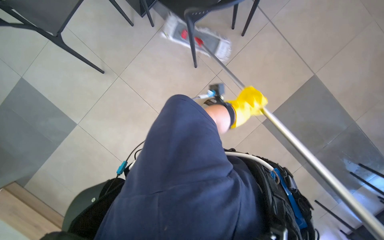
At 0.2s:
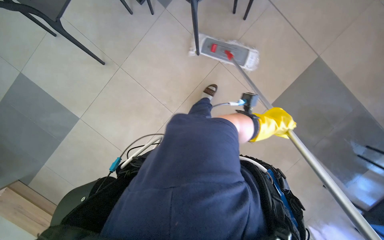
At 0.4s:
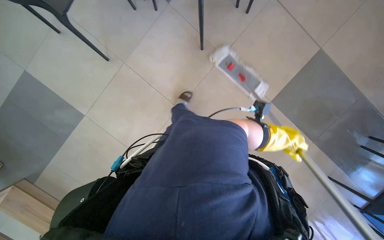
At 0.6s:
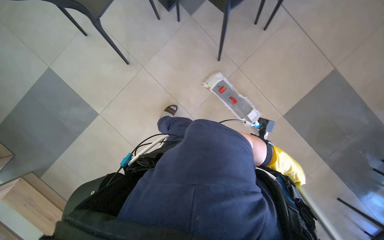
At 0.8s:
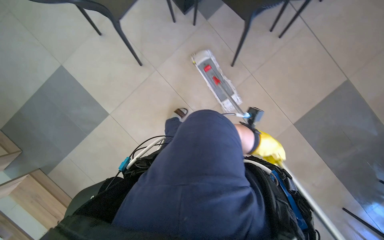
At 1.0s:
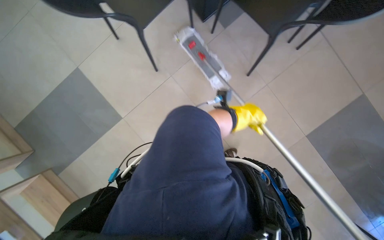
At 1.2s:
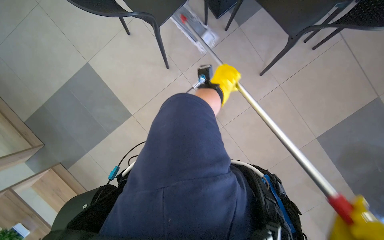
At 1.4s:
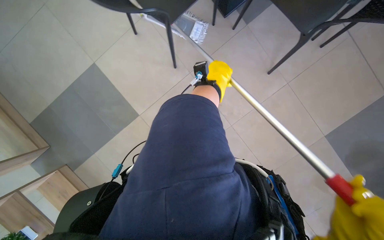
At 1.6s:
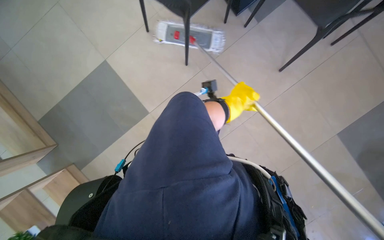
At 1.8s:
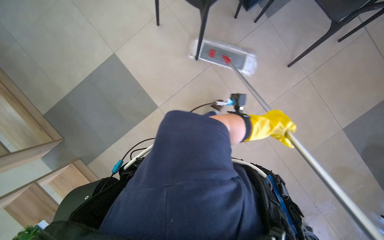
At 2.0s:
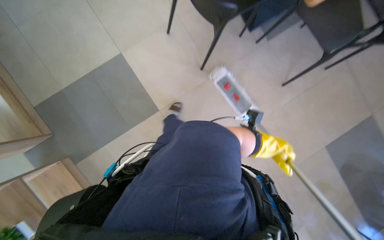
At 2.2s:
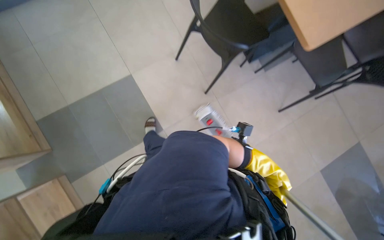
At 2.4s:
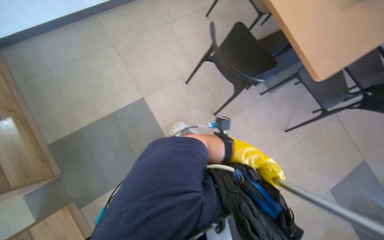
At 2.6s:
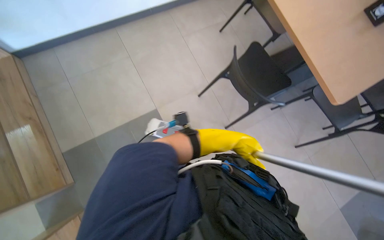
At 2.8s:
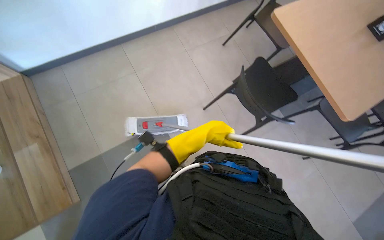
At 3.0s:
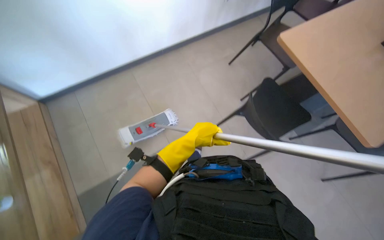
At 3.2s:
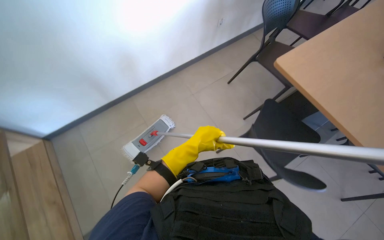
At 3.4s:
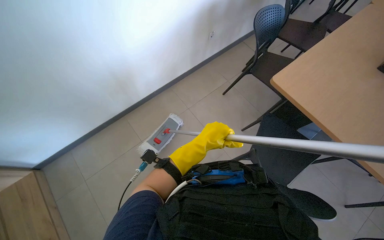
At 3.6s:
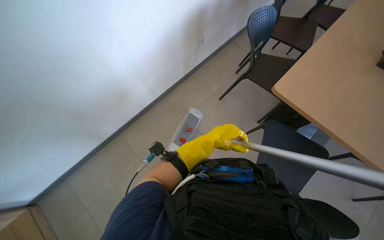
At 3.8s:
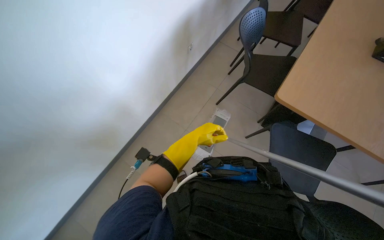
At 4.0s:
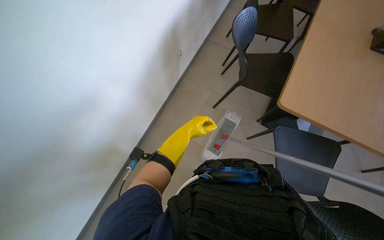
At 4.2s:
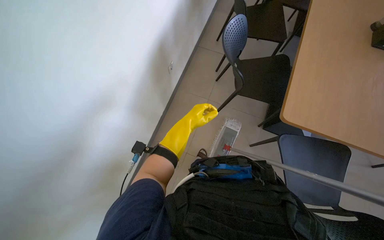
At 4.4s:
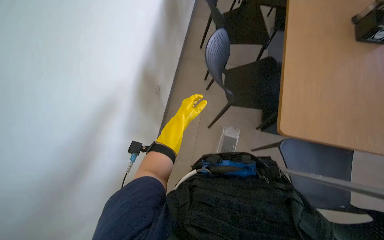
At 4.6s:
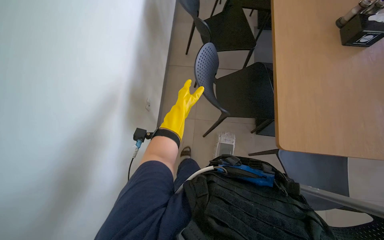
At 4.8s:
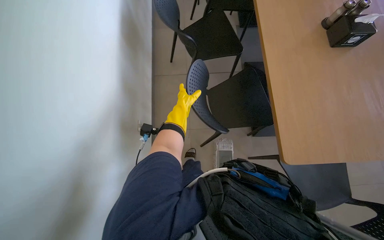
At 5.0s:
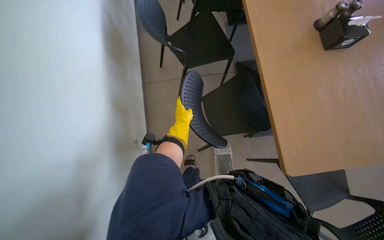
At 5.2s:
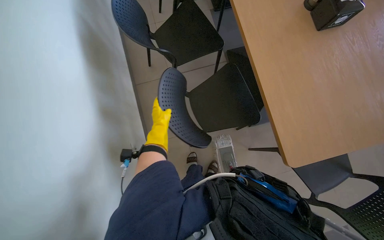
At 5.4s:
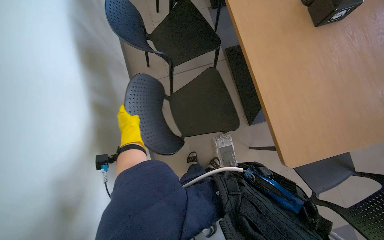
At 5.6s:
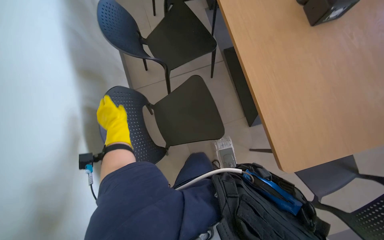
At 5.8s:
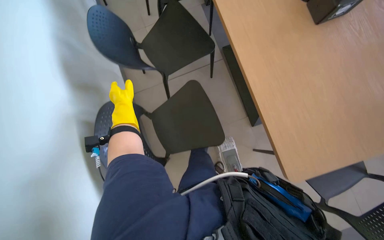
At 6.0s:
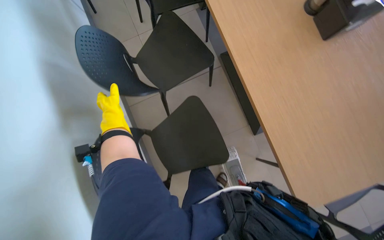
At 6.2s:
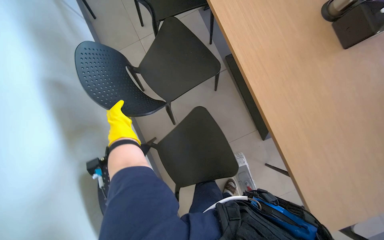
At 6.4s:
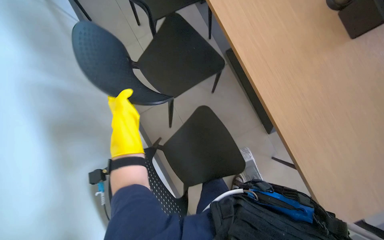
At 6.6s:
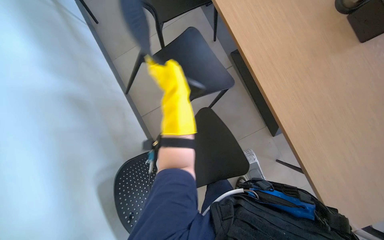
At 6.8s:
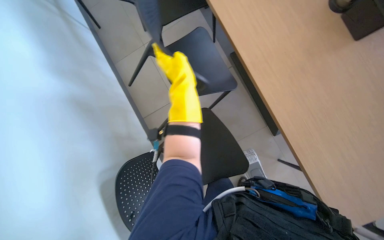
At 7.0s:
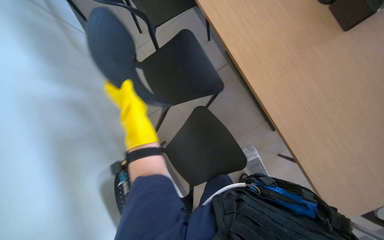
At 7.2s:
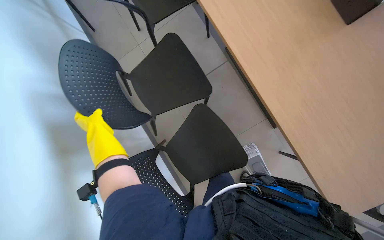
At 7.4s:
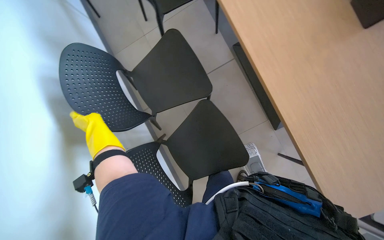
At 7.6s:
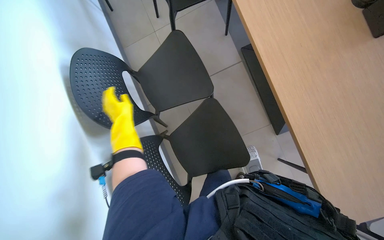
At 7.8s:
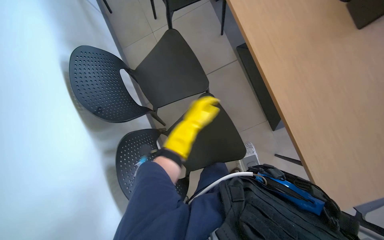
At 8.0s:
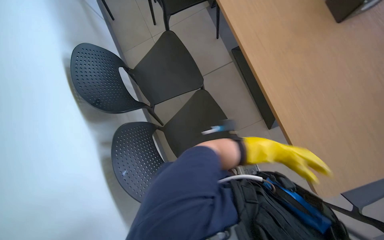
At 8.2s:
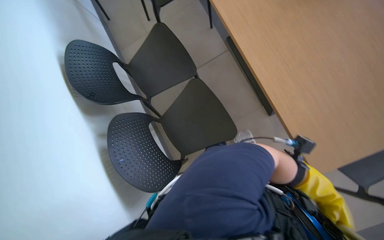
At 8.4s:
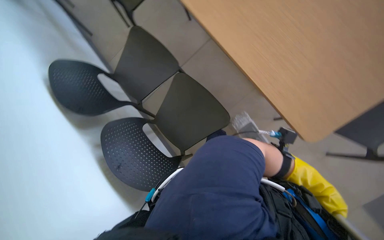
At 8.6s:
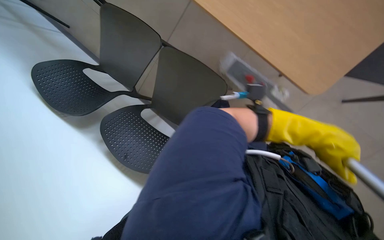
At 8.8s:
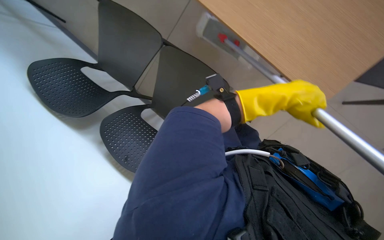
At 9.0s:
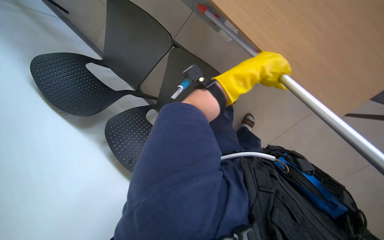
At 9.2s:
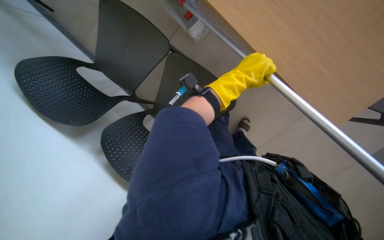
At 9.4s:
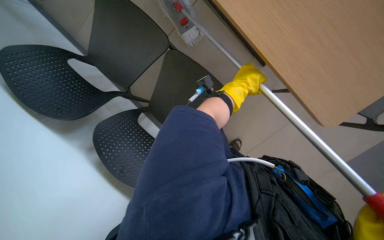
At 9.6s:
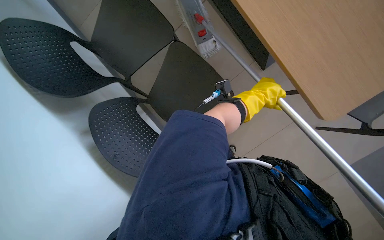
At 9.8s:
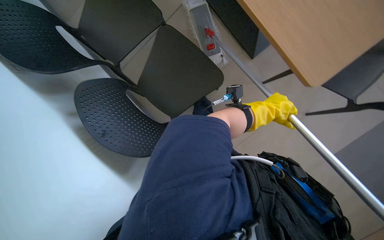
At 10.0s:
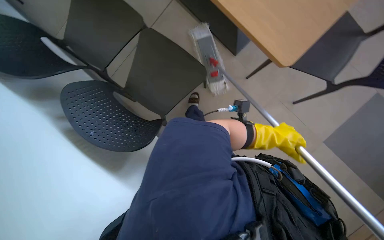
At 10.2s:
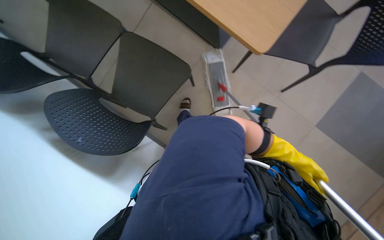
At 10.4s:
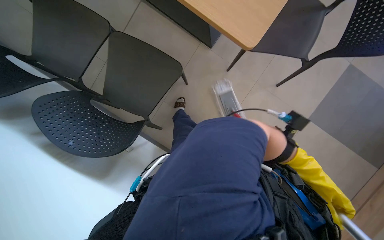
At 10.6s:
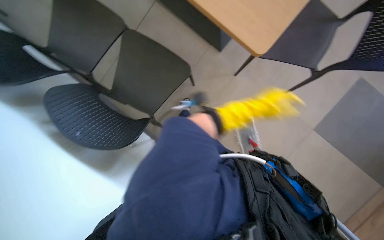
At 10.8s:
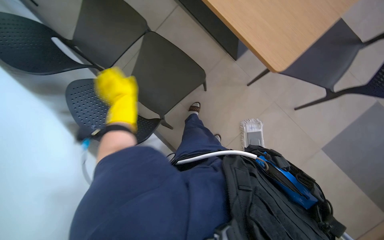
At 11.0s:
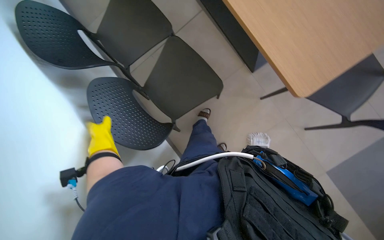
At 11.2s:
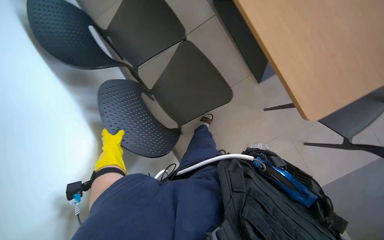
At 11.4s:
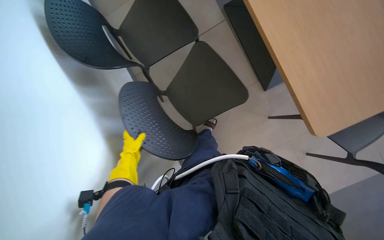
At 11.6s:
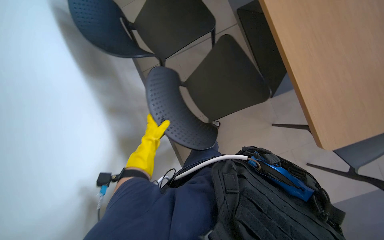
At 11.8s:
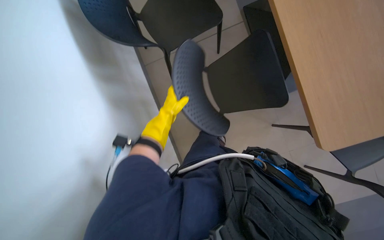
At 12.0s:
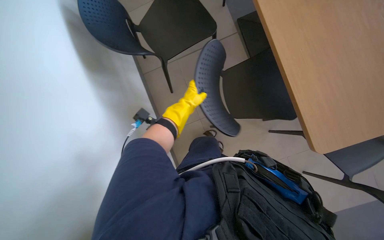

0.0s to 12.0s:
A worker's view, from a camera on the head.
Job: mopping floor.
The whole recording: Mopping cafeteria floor. The worker mops the cafeteria floor, moving chairs to clear the area.
0.0s to 1.6s: The camera travels to the left, roughly 60 cm.
1.6s to 3.0s: The camera travels some 70 cm. The view tilts roughly 25 degrees upward.
3.0s to 4.4s: The camera pitches upward, by approximately 15 degrees. The left hand goes approximately 25 cm up the picture.
4.4s to 6.0s: The camera is carried roughly 40 cm. Everything in view rotates roughly 30 degrees counterclockwise.
6.0s to 7.6s: The left hand moves nearer to the camera, approximately 15 cm, and reaches roughly 20 cm to the right, then returns.
7.6s to 9.0s: The left hand moves to the right, about 50 cm.
9.0s to 10.4s: The left hand shifts about 50 cm down the picture and to the right.
10.4s to 12.0s: The scene turns approximately 40 degrees clockwise in the picture.

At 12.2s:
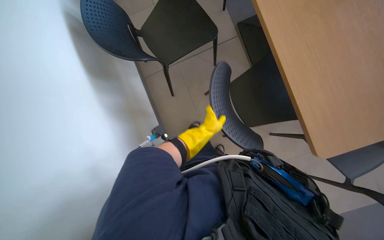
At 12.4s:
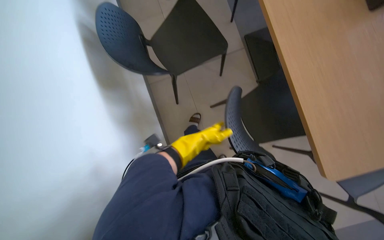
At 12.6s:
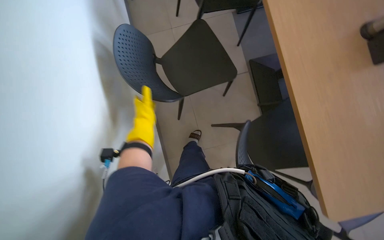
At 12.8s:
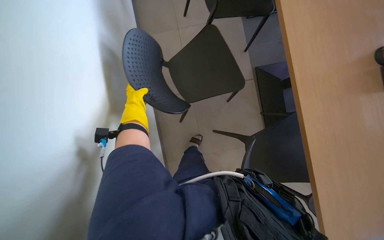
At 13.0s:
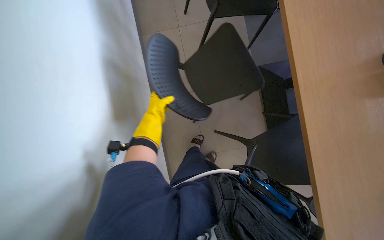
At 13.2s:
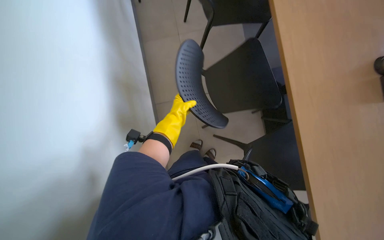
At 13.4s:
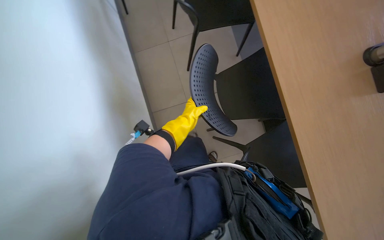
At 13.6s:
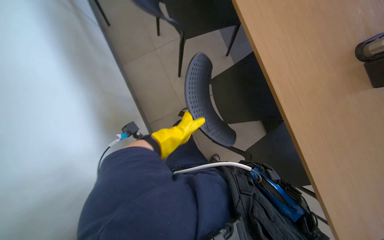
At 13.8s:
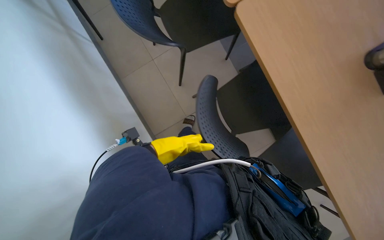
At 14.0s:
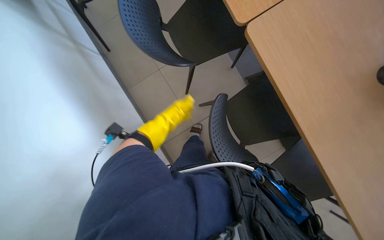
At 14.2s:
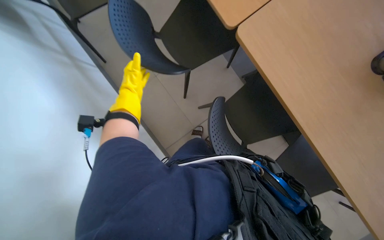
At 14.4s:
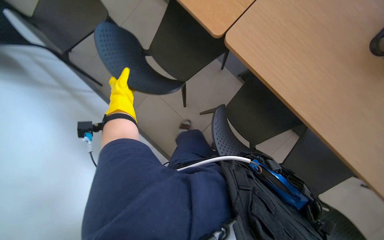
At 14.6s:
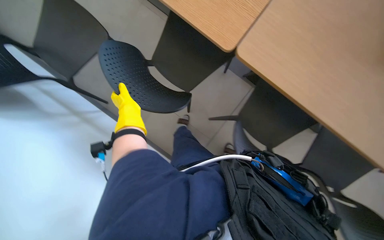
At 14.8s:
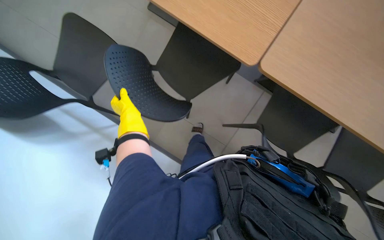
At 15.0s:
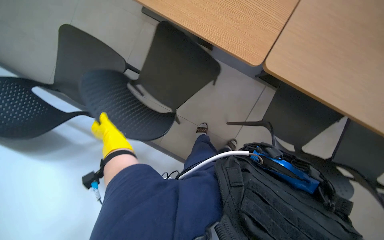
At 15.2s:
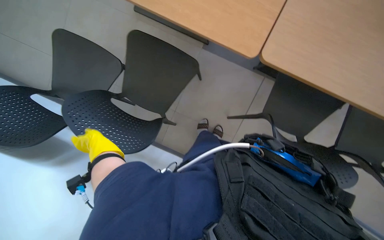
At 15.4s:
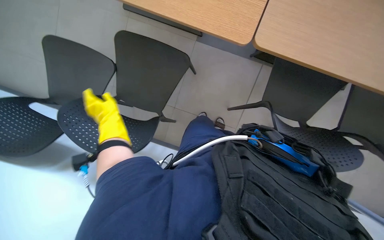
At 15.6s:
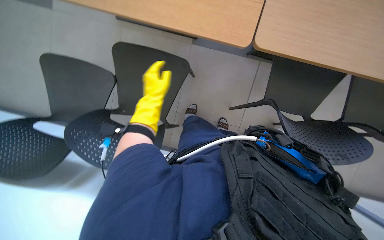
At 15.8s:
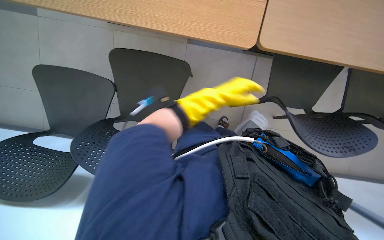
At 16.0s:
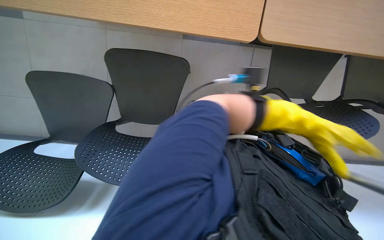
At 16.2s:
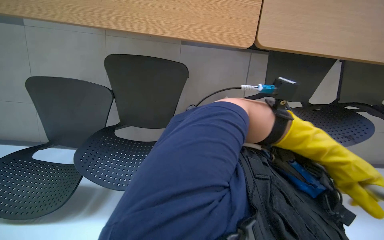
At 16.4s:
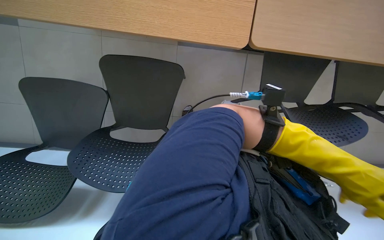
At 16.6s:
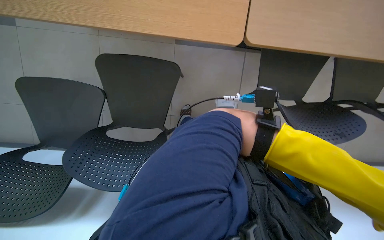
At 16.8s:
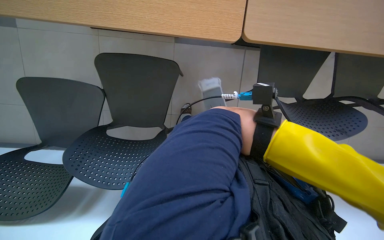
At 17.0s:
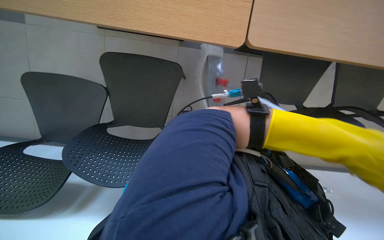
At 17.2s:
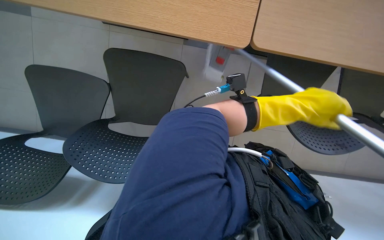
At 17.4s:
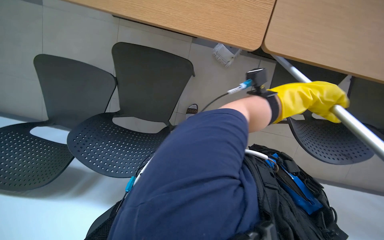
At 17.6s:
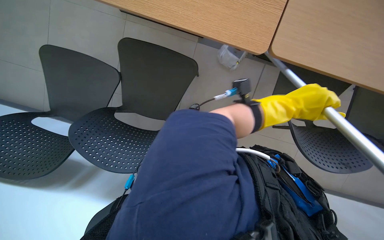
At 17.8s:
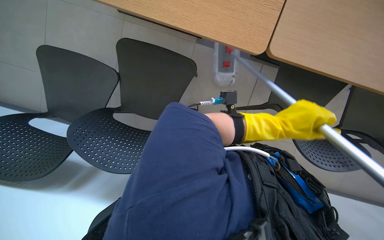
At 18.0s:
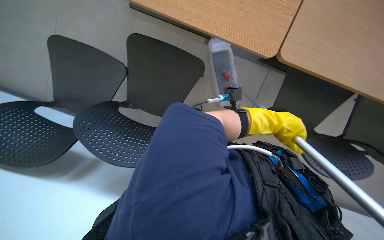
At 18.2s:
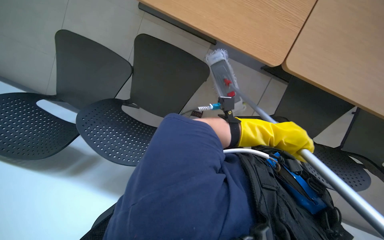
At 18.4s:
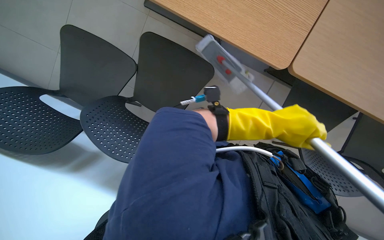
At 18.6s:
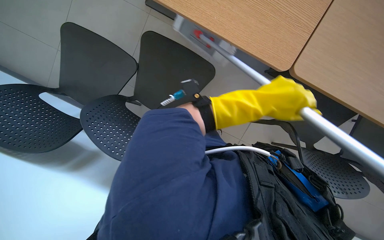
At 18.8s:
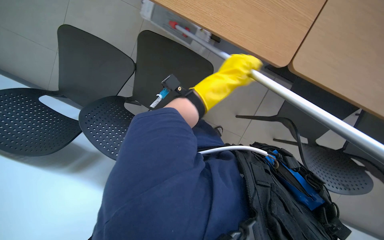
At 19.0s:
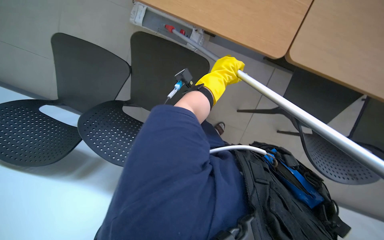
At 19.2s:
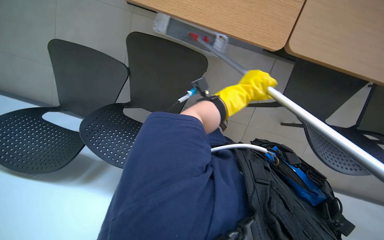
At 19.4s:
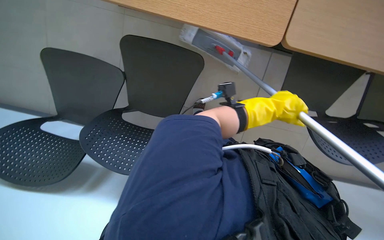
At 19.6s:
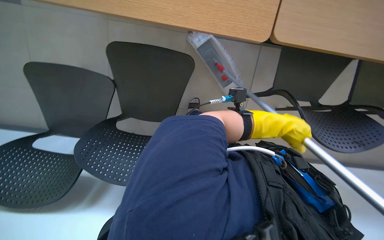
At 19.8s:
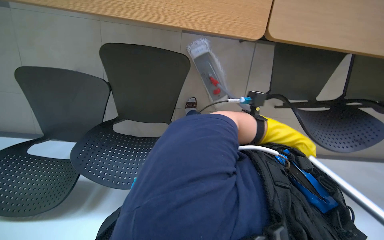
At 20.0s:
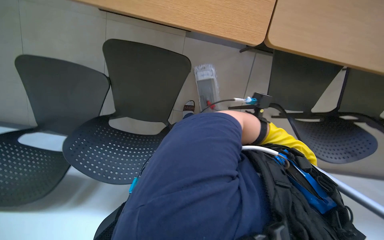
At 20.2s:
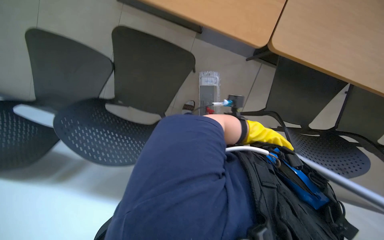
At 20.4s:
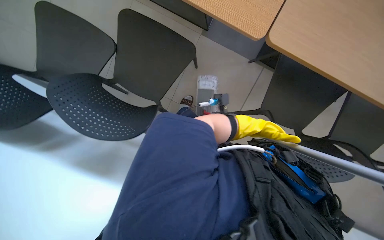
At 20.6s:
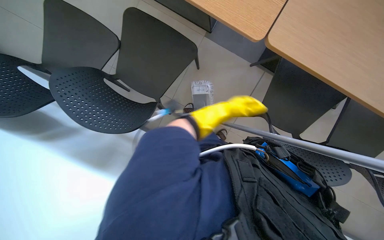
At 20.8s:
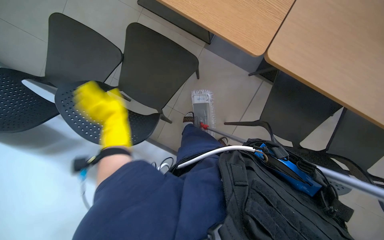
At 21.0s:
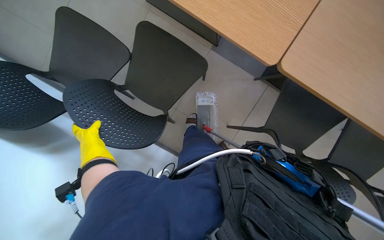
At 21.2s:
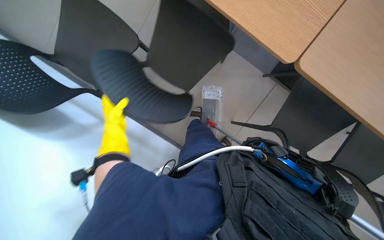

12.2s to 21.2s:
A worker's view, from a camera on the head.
Job: mopping floor.
The whole recording: Mopping cafeteria floor. The worker mops the cafeteria floor, moving chairs to clear the area.
12.2s to 13.8s: The wearer moves roughly 60 cm. The view pans to the right by some 15 degrees.
13.8s to 15.2s: The scene rotates counterclockwise by roughly 35 degrees. The left hand is displaced to the left by roughly 50 cm.
15.2s to 16.6s: The left hand shifts approximately 70 cm to the right.
19.8s to 21.2s: The scene turns some 30 degrees clockwise in the picture.
